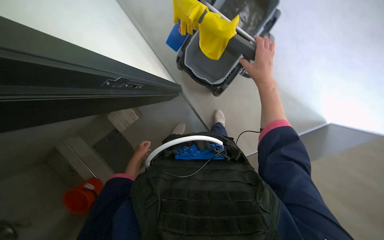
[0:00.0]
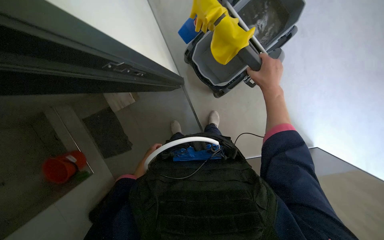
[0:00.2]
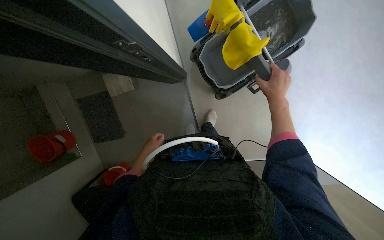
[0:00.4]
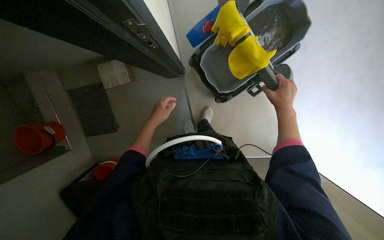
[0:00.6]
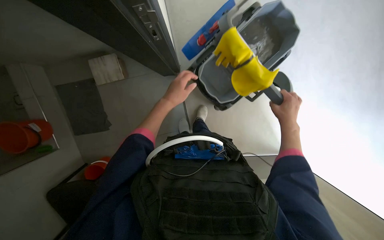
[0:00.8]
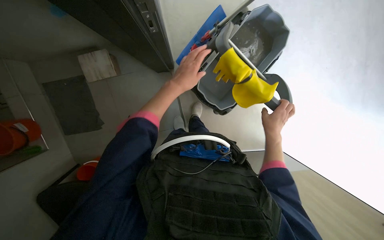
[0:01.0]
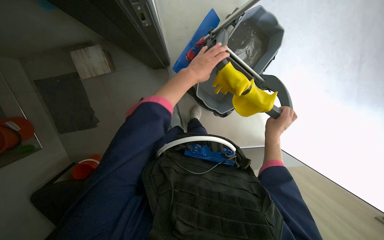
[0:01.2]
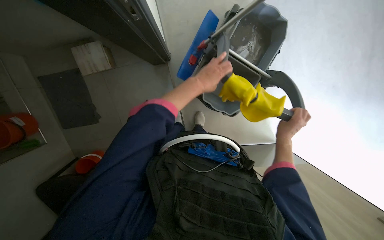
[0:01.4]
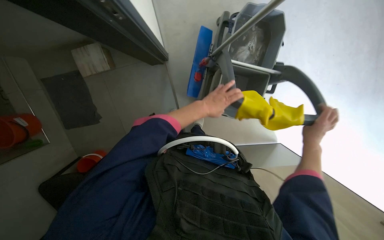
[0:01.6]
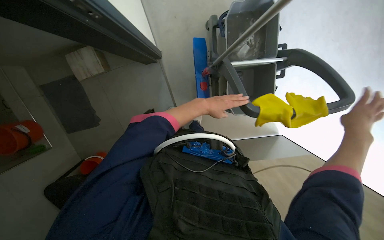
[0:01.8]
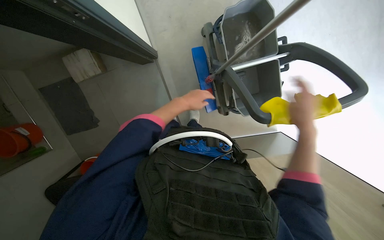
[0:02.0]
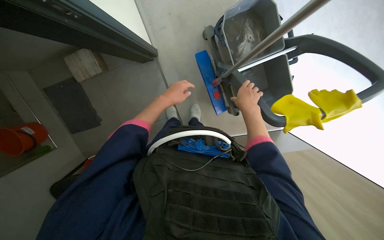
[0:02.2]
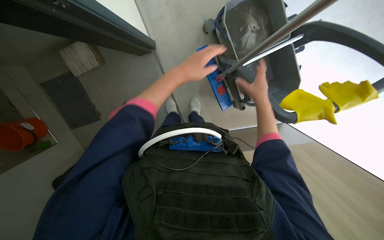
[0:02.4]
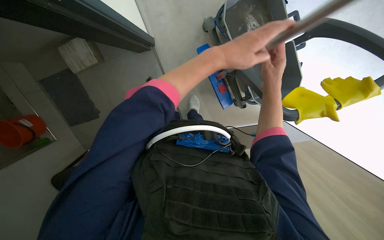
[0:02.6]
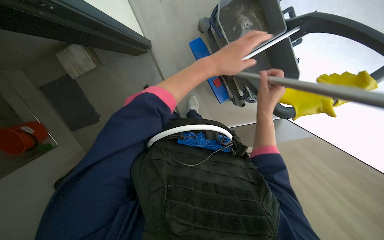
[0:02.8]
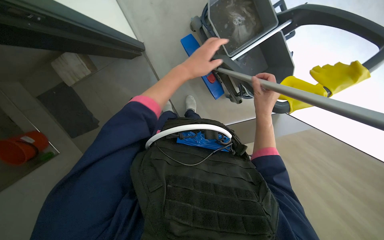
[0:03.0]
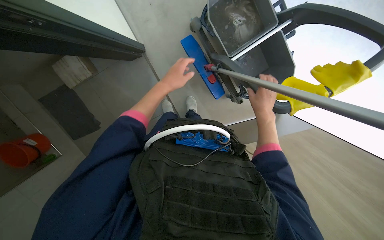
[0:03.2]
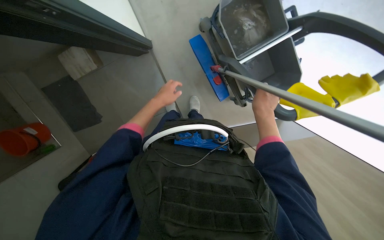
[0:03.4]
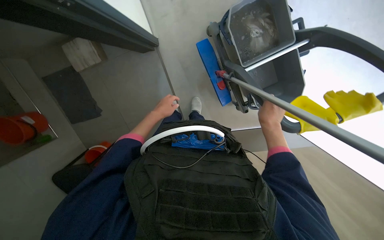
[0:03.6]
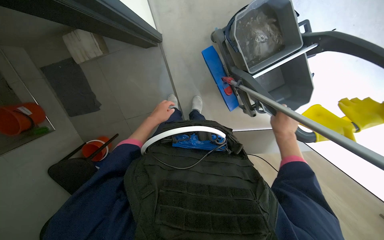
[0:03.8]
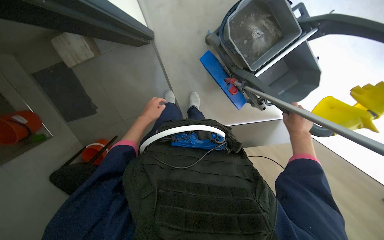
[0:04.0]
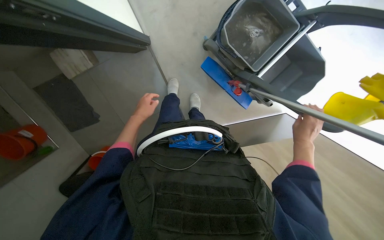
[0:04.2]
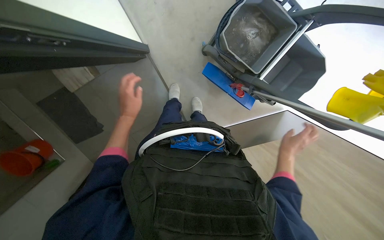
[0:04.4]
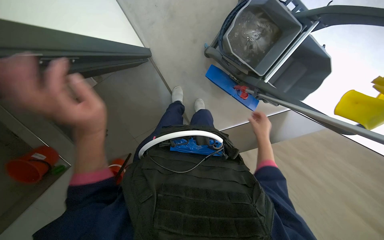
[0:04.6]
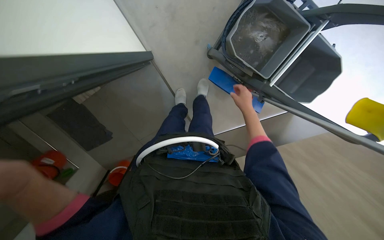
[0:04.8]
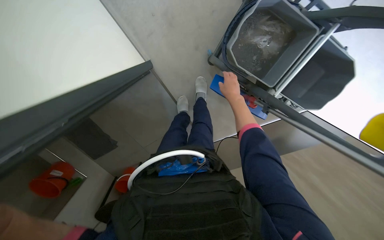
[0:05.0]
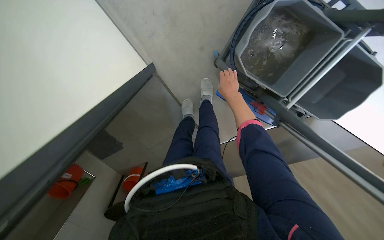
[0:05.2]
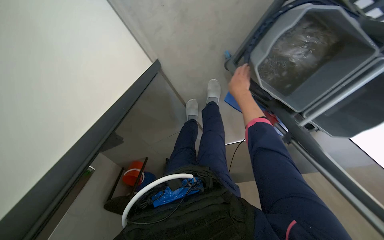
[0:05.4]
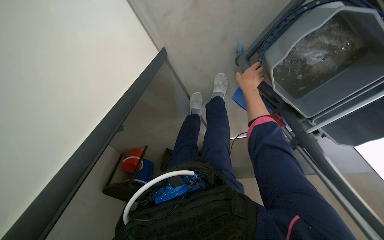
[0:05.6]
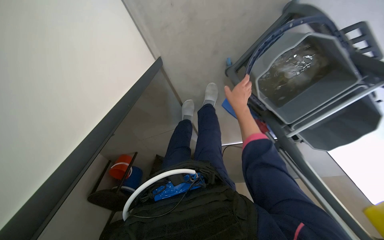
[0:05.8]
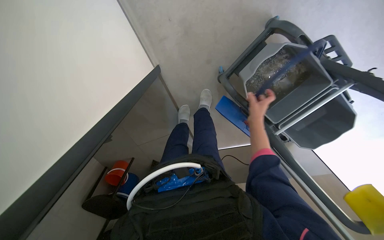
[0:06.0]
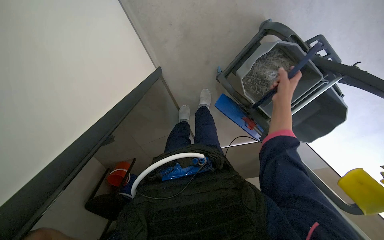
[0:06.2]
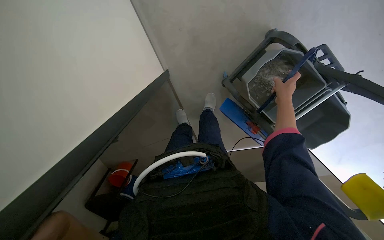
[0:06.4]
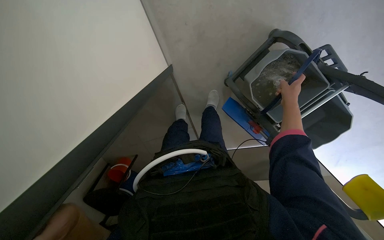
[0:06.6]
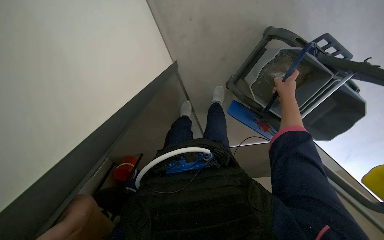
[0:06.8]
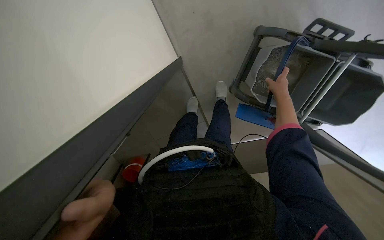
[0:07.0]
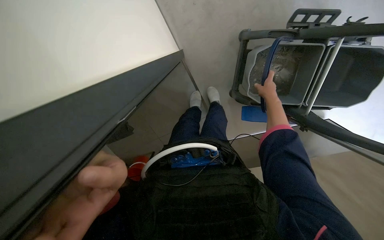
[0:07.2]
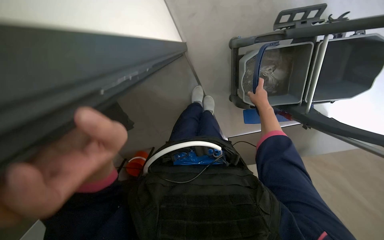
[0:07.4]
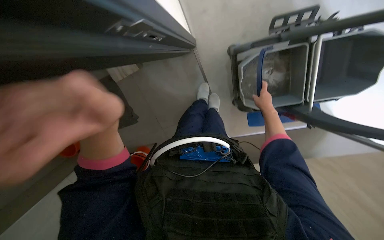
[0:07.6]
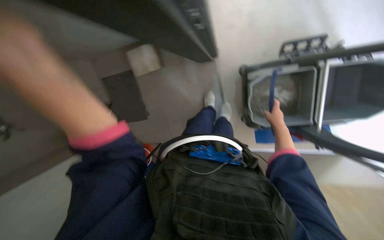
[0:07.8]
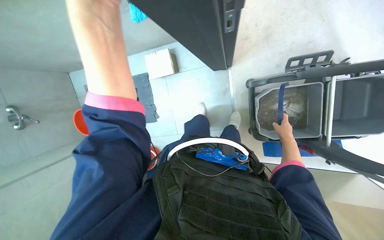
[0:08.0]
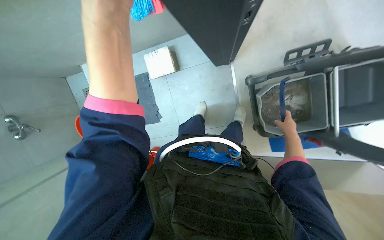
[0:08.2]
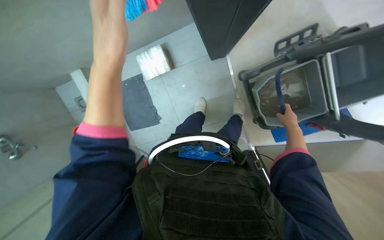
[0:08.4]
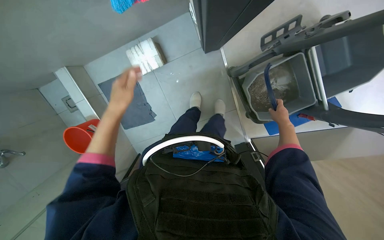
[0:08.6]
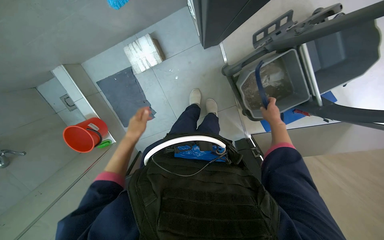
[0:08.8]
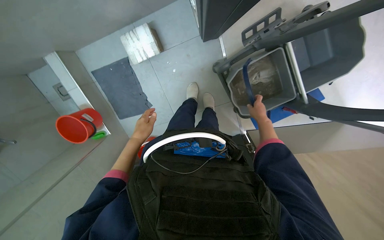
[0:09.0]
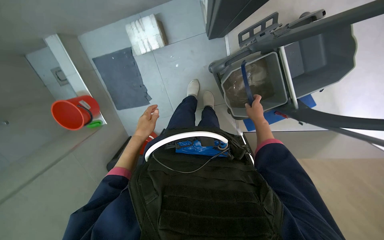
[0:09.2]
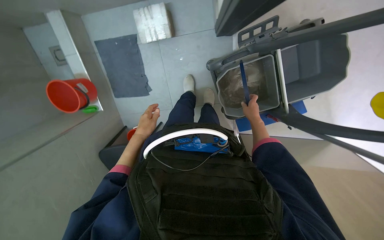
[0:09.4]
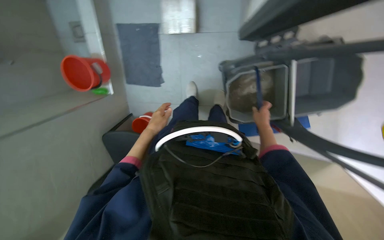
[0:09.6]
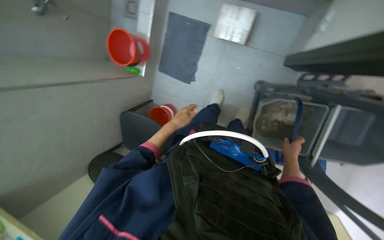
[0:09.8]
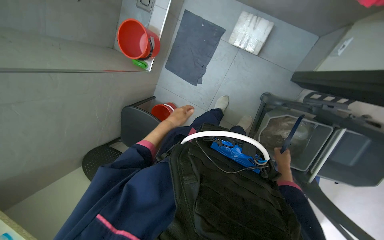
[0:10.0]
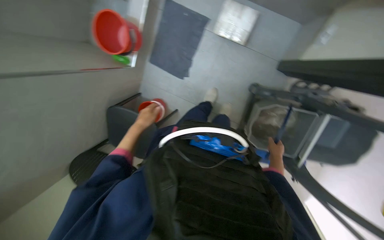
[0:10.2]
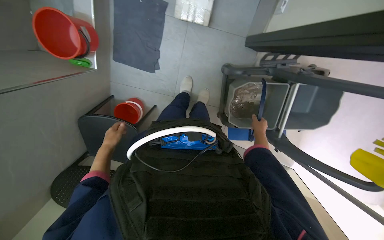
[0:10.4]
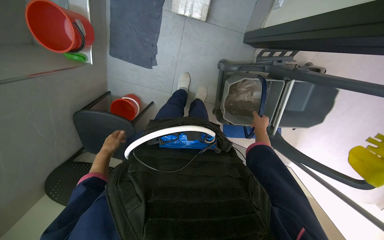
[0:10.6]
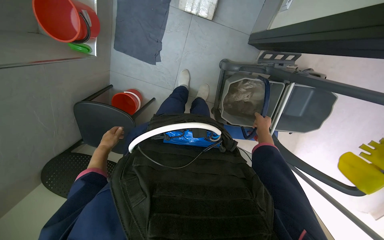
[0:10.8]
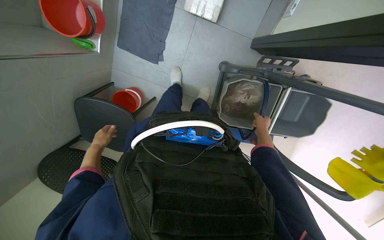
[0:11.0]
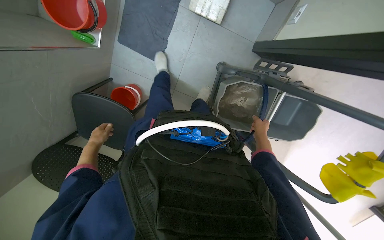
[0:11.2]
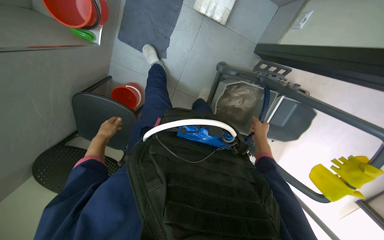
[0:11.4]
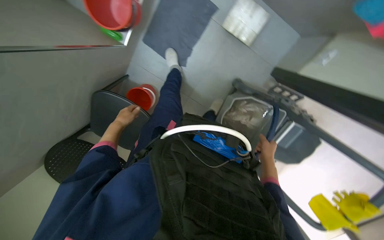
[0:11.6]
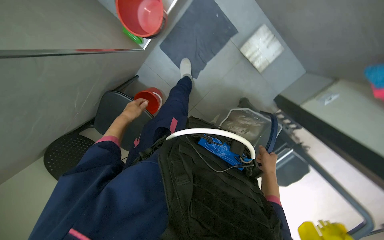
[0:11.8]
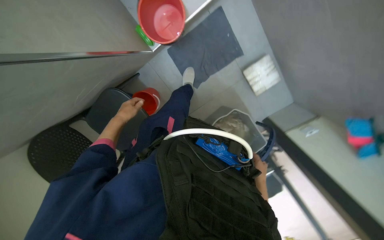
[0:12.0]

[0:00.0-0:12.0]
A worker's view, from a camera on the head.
Job: preparing cleaning supplies.
The whole recording: Preparing cleaning equipment. The worker prepares the cleaning equipment by attaching the mop head, wringing the mop, and adjusting the water in the buckets.
0:00.0 to 0:01.6: Everything in view rotates about 25 degrees clockwise.
0:03.0 to 0:04.4: The right hand is displaced farther from the camera, down the picture and to the right by about 25 cm. The left hand travels to the left and farther from the camera by roughly 35 cm.
0:04.4 to 0:06.0: The right hand heads up the picture, covering approximately 50 cm.
0:06.0 to 0:07.6: The view tips upward by roughly 15 degrees.
0:09.0 to 0:10.4: The view pans to the right by approximately 15 degrees. The scene rotates clockwise by roughly 30 degrees.
0:10.4 to 0:12.0: The scene turns some 40 degrees clockwise in the picture.

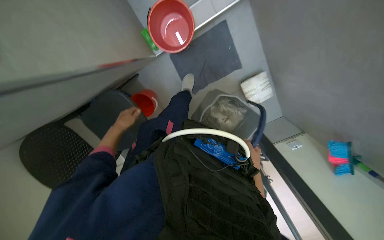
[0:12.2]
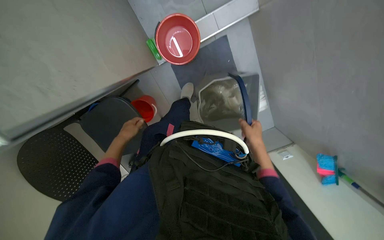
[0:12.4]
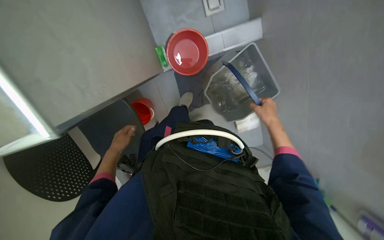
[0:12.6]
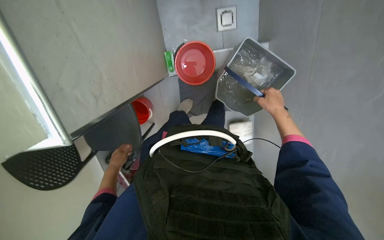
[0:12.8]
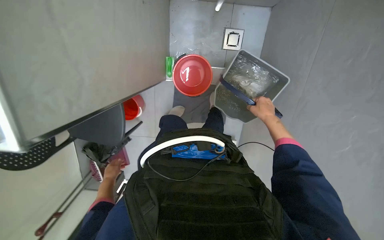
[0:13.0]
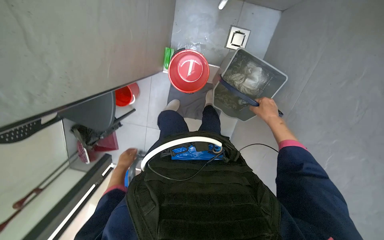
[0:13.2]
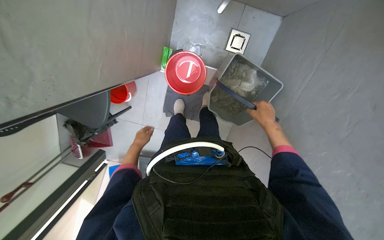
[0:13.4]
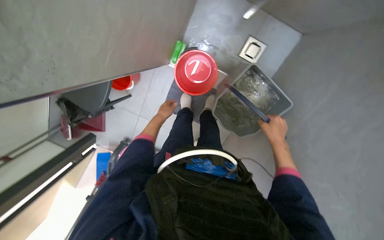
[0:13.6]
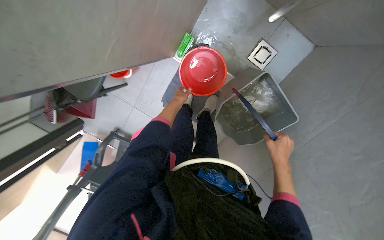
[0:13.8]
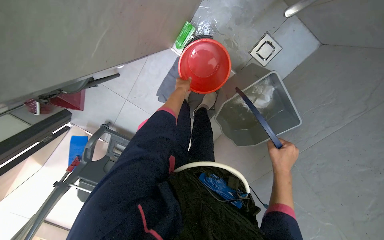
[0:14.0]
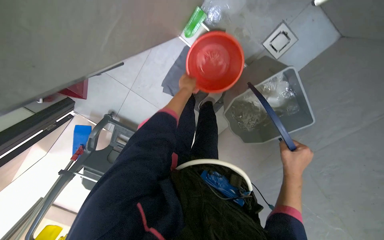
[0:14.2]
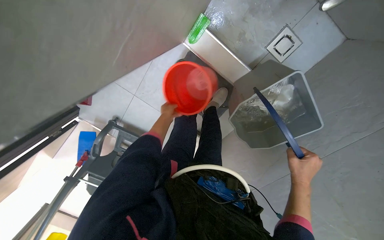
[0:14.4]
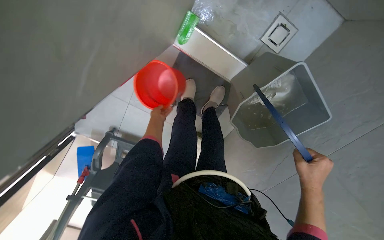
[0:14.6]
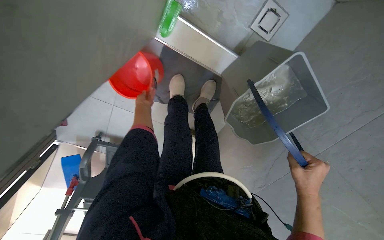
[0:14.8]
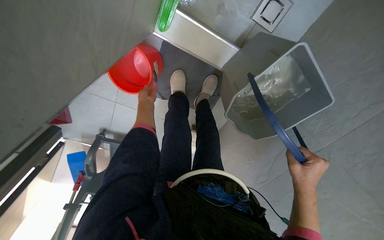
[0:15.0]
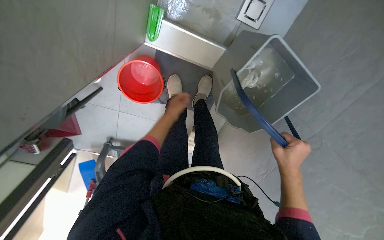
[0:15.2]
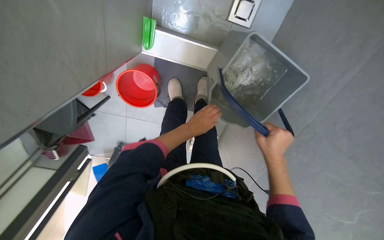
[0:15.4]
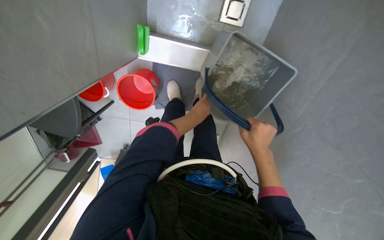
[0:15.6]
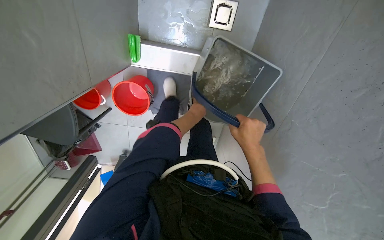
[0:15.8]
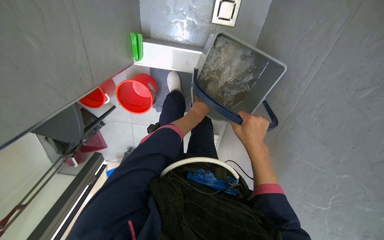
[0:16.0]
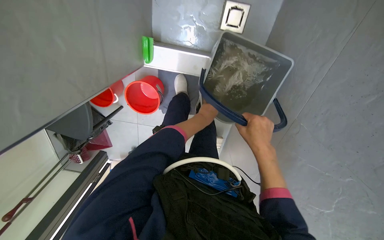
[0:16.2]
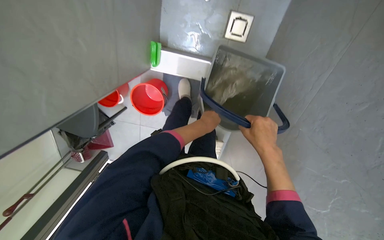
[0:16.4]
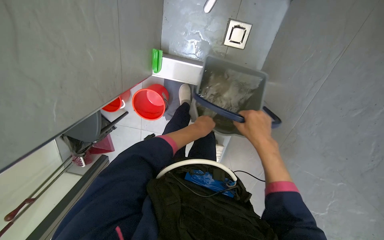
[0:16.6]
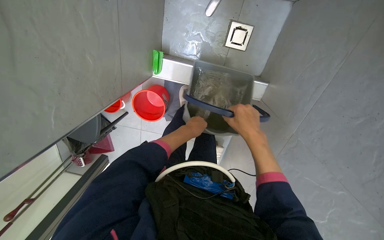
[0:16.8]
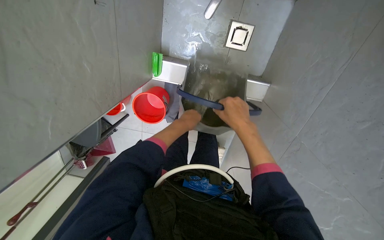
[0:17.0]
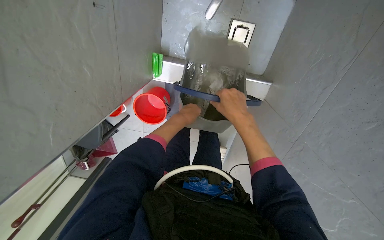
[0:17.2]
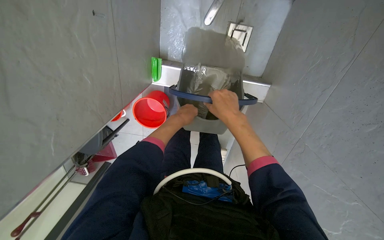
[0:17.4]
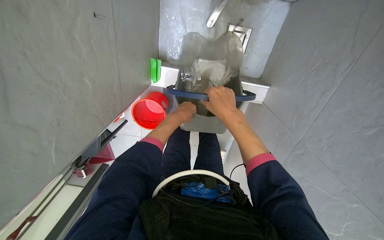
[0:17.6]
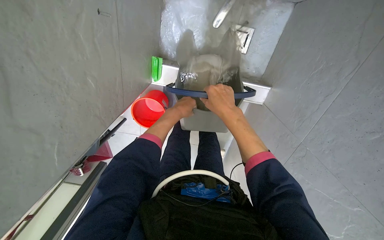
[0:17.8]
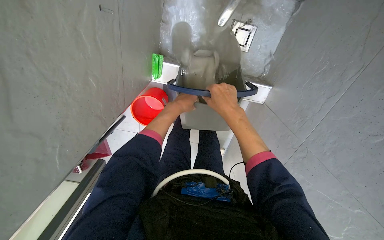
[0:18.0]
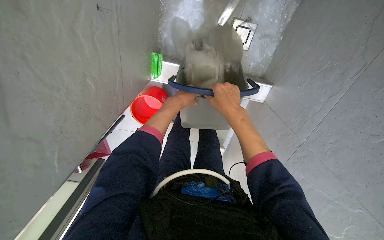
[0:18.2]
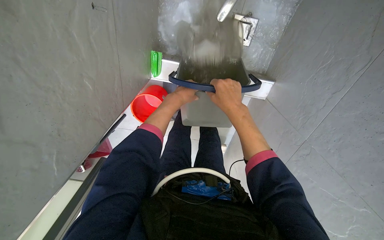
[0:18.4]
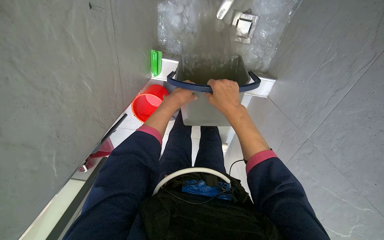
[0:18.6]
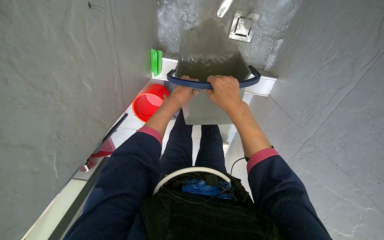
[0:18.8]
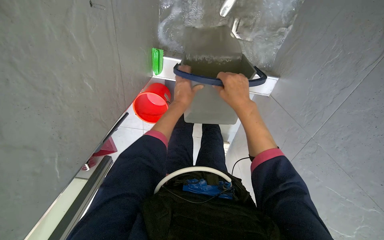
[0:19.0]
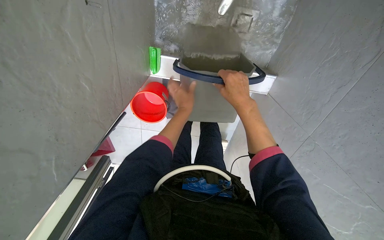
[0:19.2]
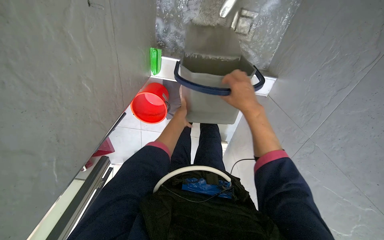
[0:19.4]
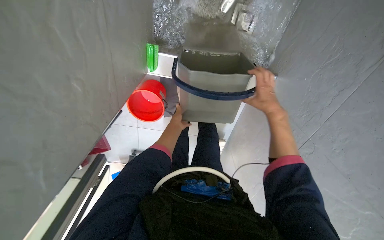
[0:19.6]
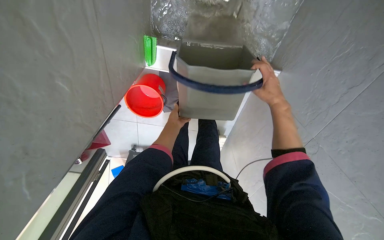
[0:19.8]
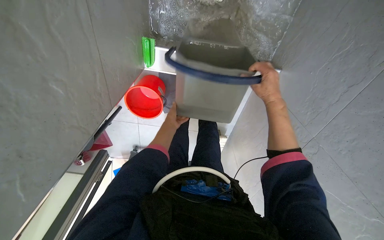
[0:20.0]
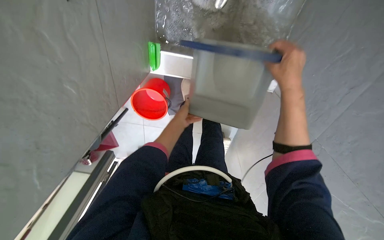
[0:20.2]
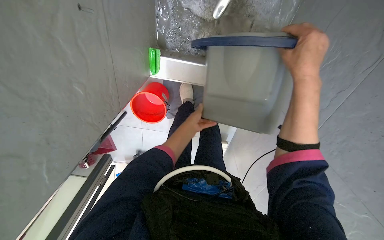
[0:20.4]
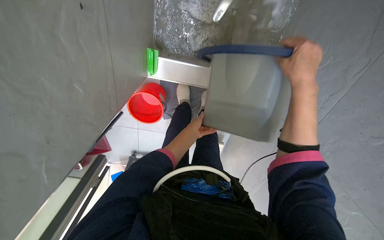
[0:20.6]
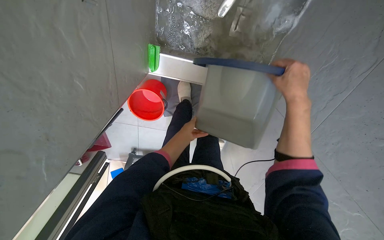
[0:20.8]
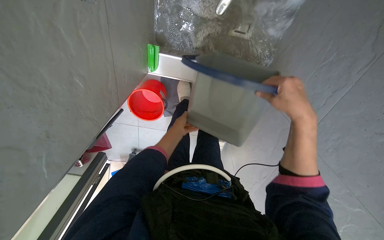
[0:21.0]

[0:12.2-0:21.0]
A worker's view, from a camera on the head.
Job: preparing cleaning supplies.
The whole recording: Preparing cleaning equipment. The worker prepares the cleaning equipment by attaching the mop head, wringing the mop, and adjusting the water in the buckets.
0:13.6 to 0:15.2: The view tips downward by about 15 degrees. The left hand goes left and right, approximately 20 cm each way, reversing 2 times.
0:15.2 to 0:16.6: The left hand heads nearer to the camera and to the right, covering roughly 30 cm.
0:16.6 to 0:18.0: The hands both shift up the picture and to the left by some 20 cm.
0:18.0 to 0:19.6: The left hand heads farther from the camera, covering approximately 20 cm; the right hand heads to the right and farther from the camera, covering roughly 25 cm.
0:19.6 to 0:21.0: The right hand goes some 15 cm nearer to the camera. The left hand travels nearer to the camera by some 10 cm.
